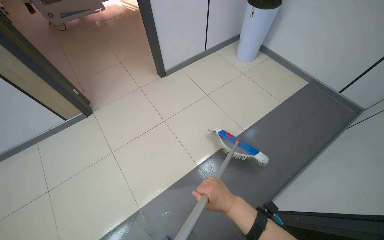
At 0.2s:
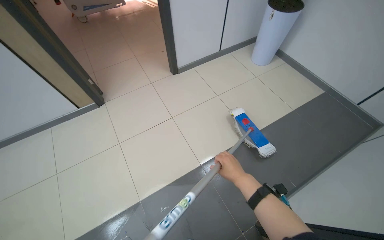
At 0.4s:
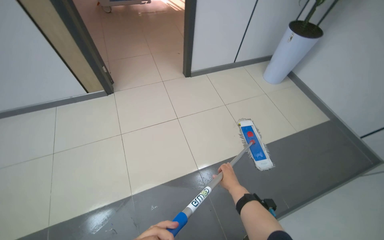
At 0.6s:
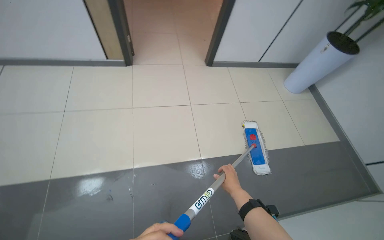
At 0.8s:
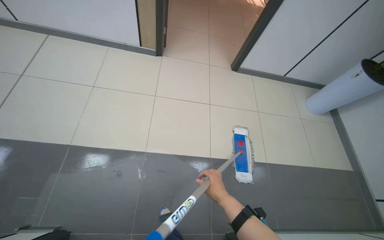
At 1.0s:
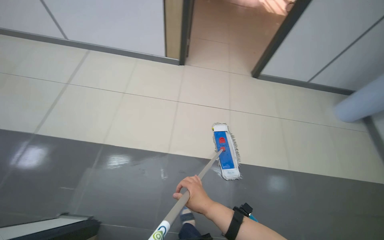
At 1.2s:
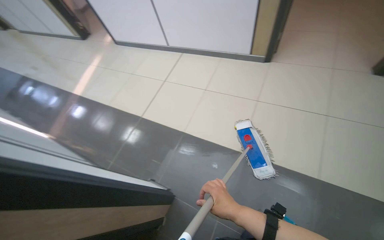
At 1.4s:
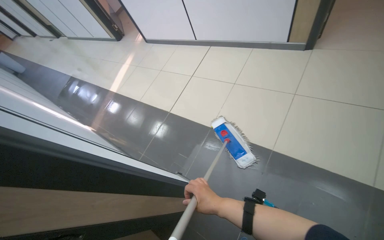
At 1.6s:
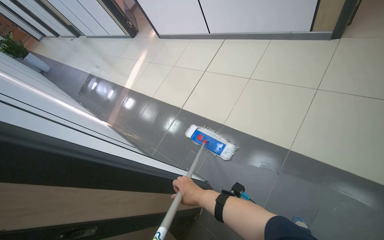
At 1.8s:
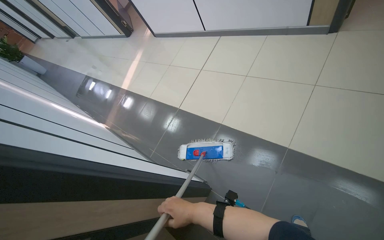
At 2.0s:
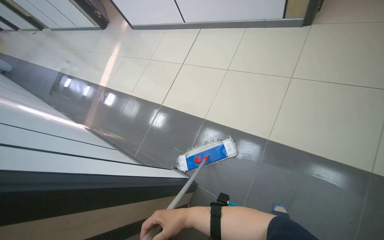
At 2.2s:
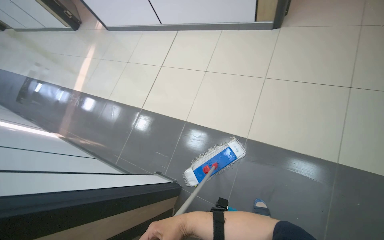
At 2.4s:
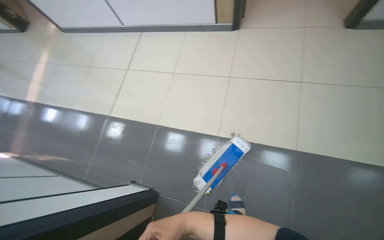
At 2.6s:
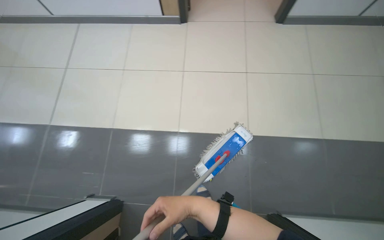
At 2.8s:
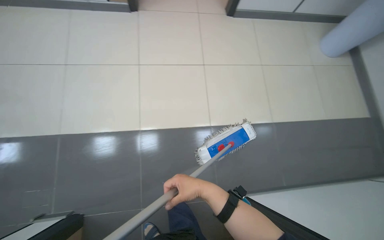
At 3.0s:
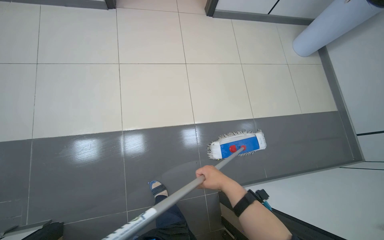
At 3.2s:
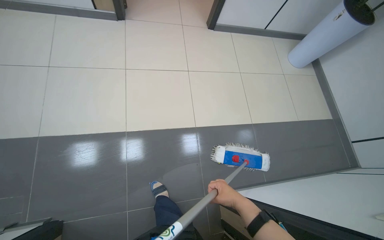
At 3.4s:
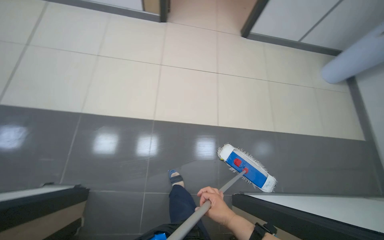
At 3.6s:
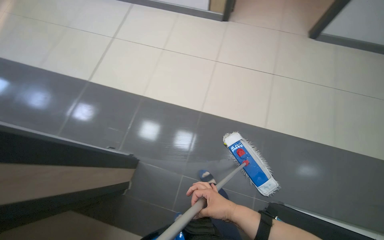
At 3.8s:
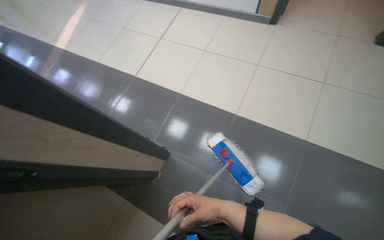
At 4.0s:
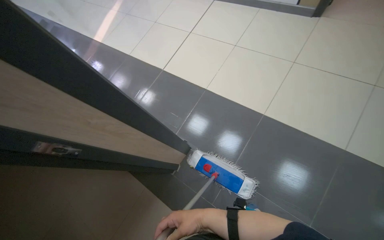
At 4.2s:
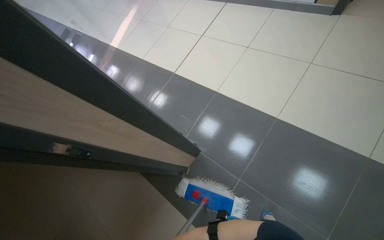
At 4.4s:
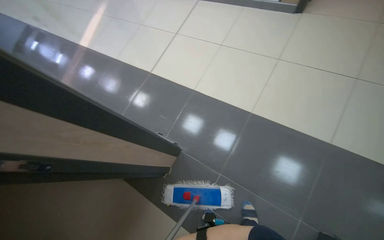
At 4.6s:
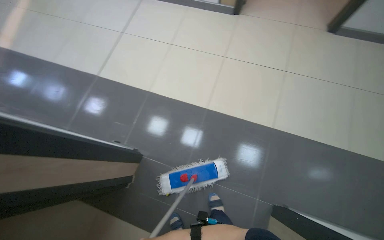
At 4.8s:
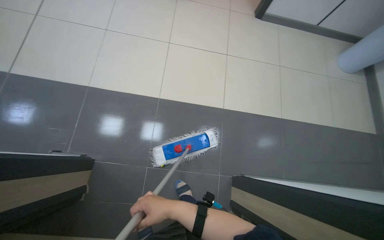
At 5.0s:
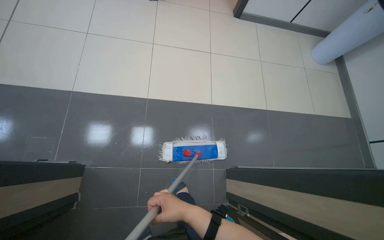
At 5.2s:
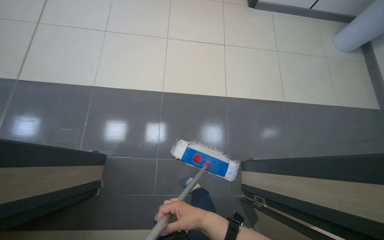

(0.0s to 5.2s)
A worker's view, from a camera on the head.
Job: mopping floor.
The whole recording: Mopping hospital hallway floor. The worker mops the floor of the hospital hallway.
0.0s - 1.8s: The head rotates approximately 50 degrees to the left.
1.8s - 3.4s: The head rotates about 45 degrees to the right.

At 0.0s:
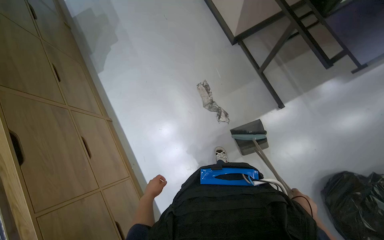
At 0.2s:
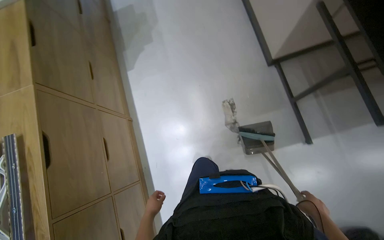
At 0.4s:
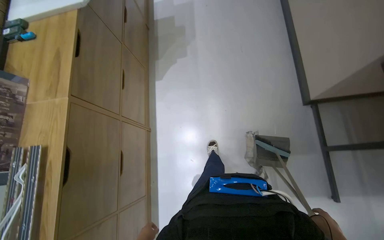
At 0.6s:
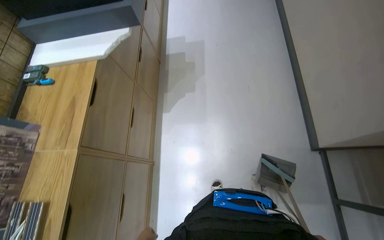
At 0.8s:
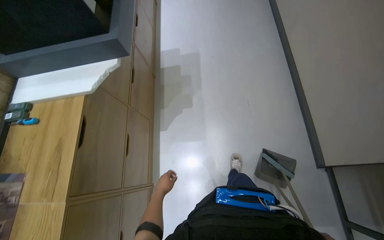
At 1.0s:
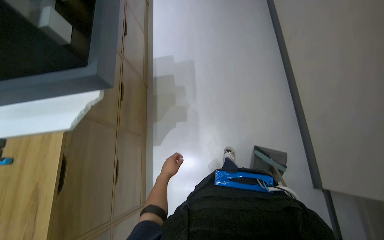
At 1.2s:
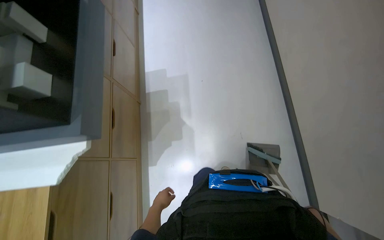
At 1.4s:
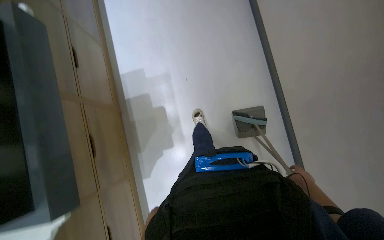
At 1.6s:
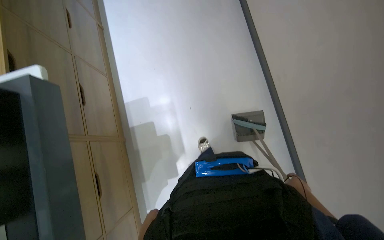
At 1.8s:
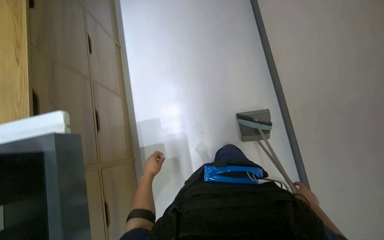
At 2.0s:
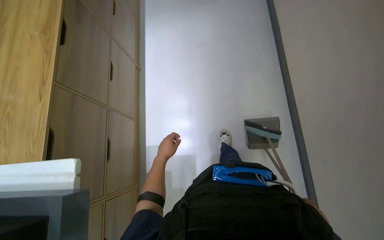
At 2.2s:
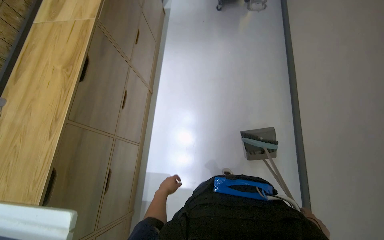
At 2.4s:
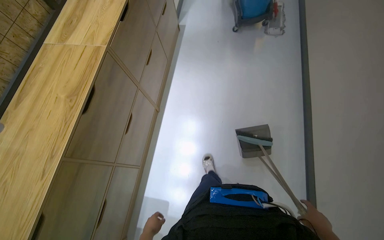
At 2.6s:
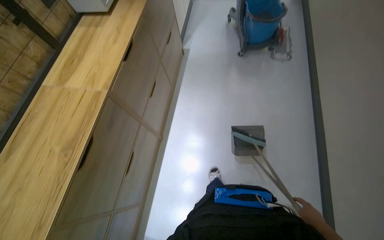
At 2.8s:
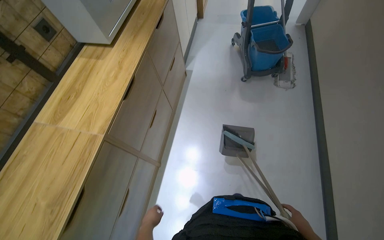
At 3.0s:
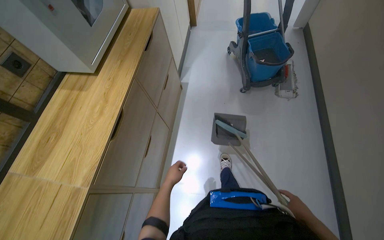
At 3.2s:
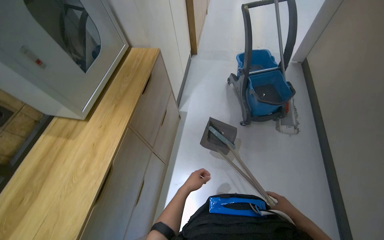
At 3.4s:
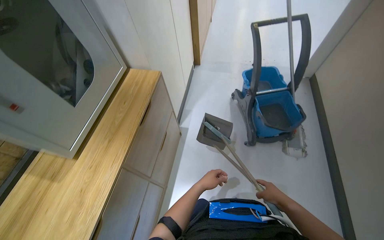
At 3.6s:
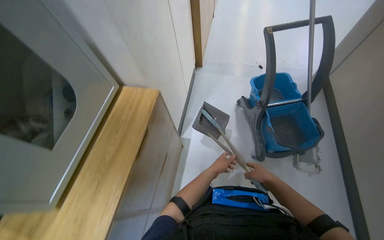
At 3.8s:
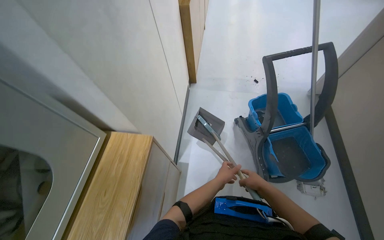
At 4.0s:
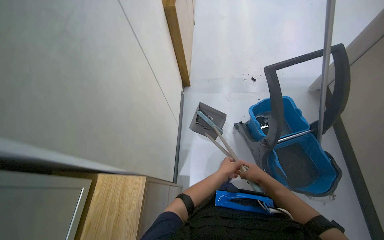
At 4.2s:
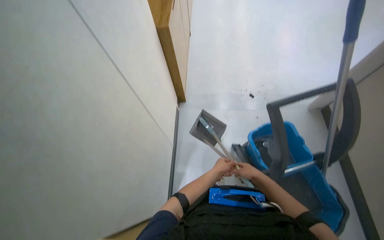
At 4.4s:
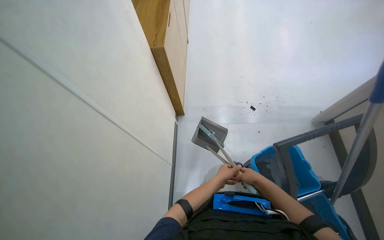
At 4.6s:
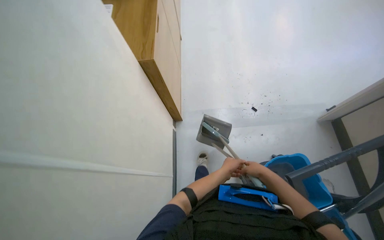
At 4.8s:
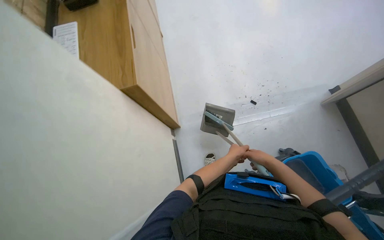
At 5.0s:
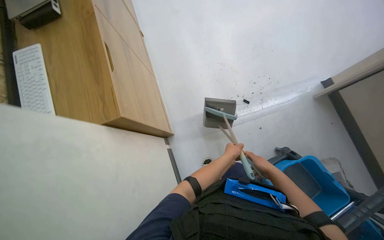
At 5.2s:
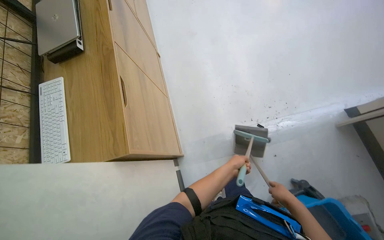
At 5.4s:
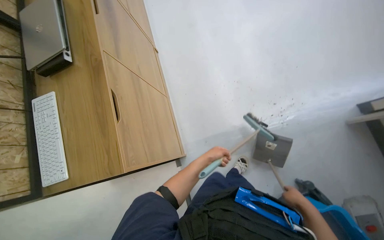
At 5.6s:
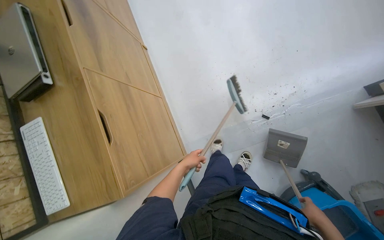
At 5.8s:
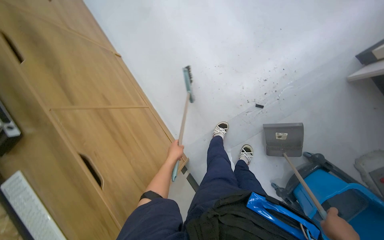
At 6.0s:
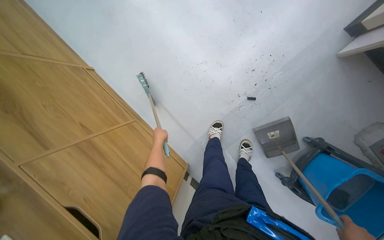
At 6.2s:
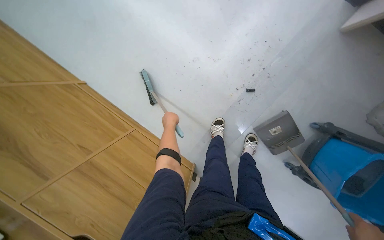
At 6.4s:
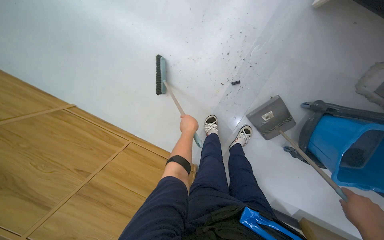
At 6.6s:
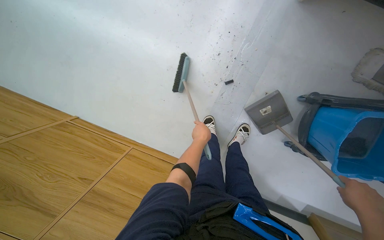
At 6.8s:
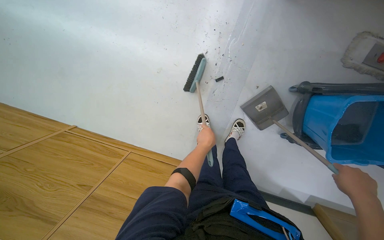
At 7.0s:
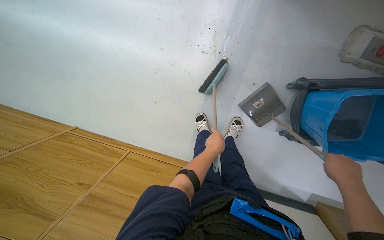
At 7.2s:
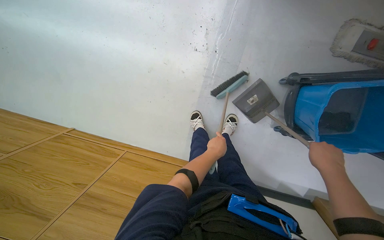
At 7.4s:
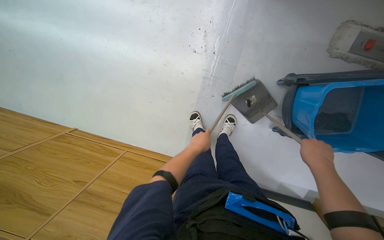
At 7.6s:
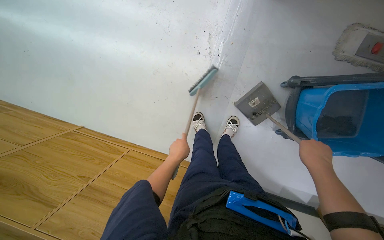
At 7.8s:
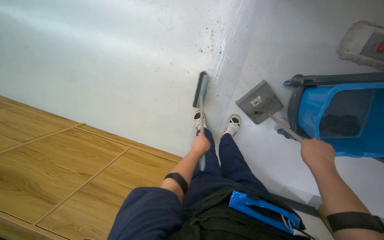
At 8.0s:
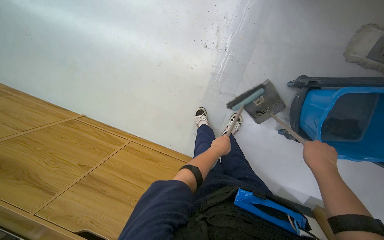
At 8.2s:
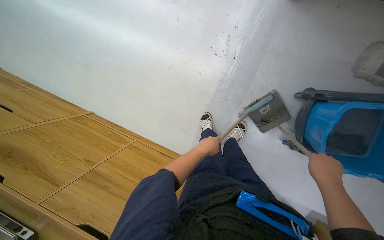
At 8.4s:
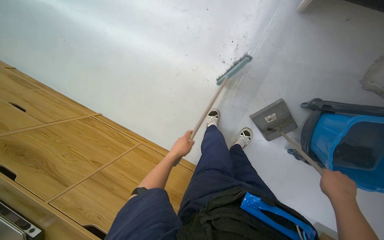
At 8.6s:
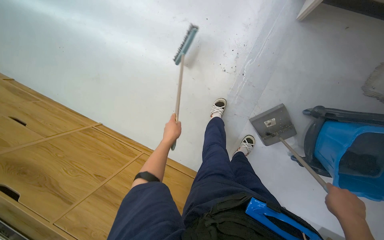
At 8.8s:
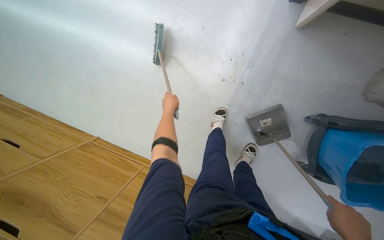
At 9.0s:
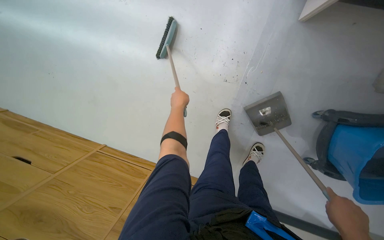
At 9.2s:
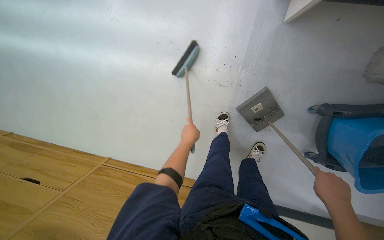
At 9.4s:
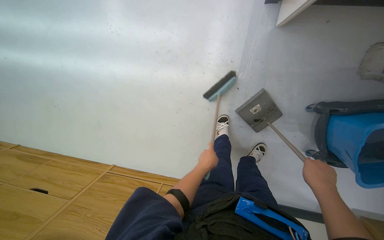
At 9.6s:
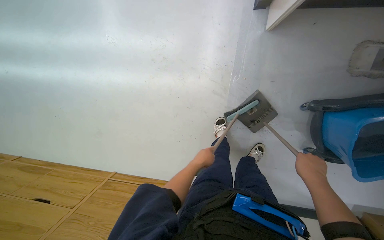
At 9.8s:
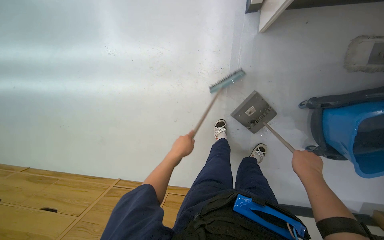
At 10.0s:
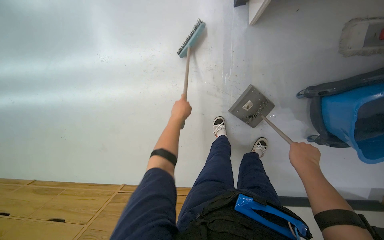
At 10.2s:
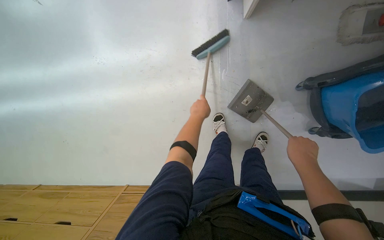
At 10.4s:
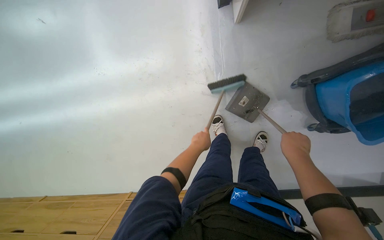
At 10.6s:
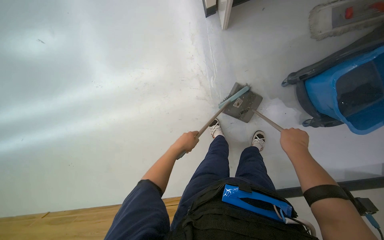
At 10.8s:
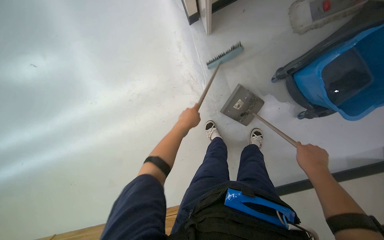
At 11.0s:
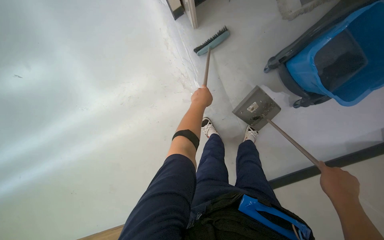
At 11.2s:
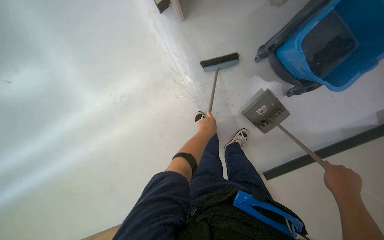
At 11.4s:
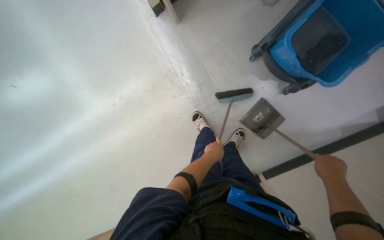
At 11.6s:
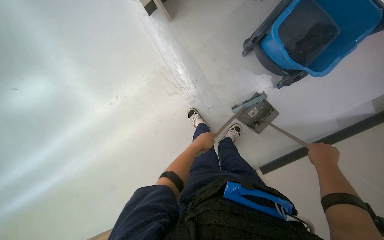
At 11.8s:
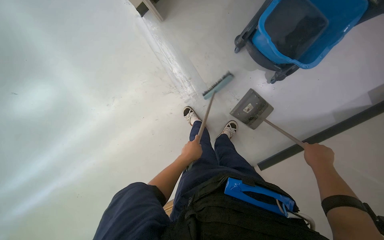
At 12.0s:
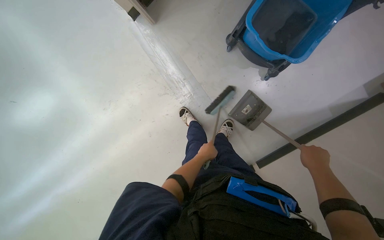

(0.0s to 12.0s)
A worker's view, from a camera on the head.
Job: sweeping floor.
The whole recording: Sweeping and collecting debris. The worker sweeps the floor and collects debris with a broom and dustpan.
0.0s - 1.6s: The wearer moves about 1.5 m.
1.6s - 3.0s: The head travels approximately 1 m. The view tilts some 15 degrees upward.
3.0s - 4.4s: The wearer moves approximately 1.5 m.
4.4s - 6.0s: The camera is carried some 1 m. The wearer looks about 25 degrees further downward. The scene rotates counterclockwise by about 50 degrees.
6.0s - 7.6s: The scene rotates counterclockwise by approximately 30 degrees.
7.6s - 9.0s: The left hand travels up the picture by roughly 50 cm.
9.0s - 10.4s: The left hand swings up and down the picture, roughly 25 cm each way, with 2 reversals.
10.4s - 12.0s: Everything in view rotates roughly 25 degrees counterclockwise. The right hand travels to the right by about 40 cm. Meanwhile the left hand reaches roughly 20 cm up the picture, then returns.

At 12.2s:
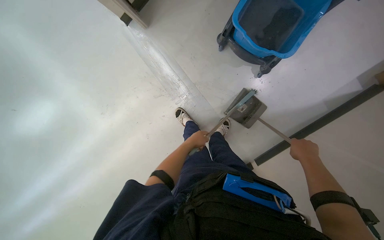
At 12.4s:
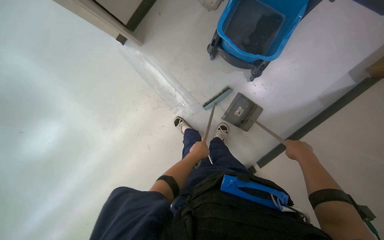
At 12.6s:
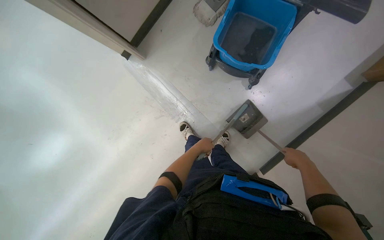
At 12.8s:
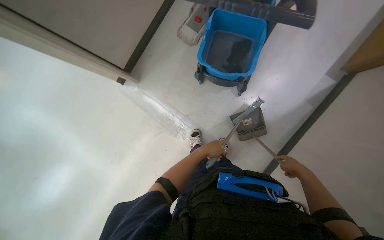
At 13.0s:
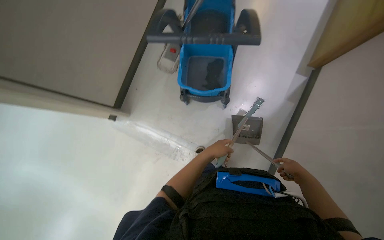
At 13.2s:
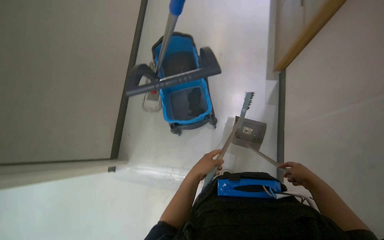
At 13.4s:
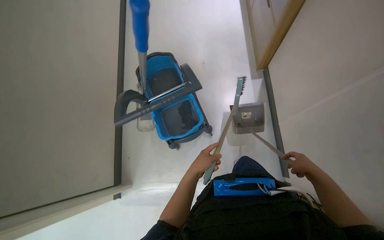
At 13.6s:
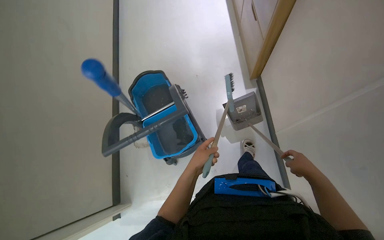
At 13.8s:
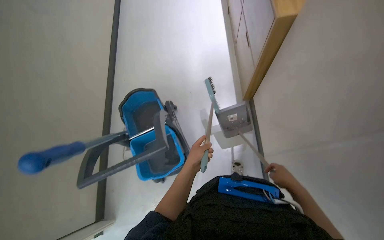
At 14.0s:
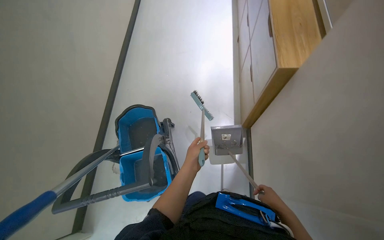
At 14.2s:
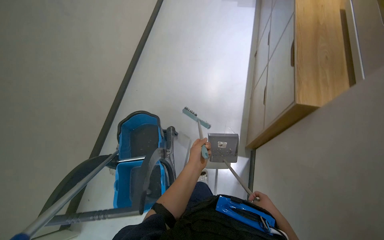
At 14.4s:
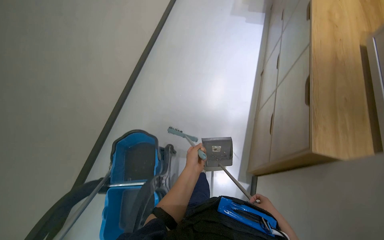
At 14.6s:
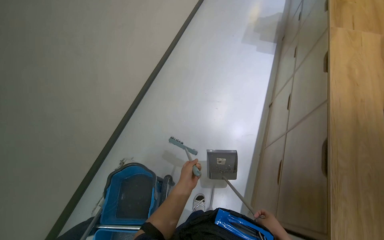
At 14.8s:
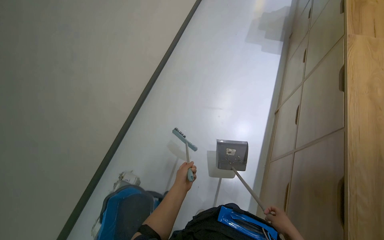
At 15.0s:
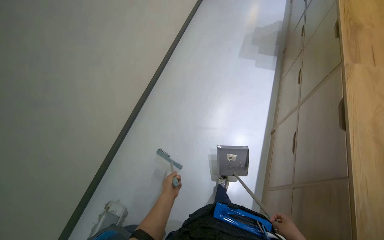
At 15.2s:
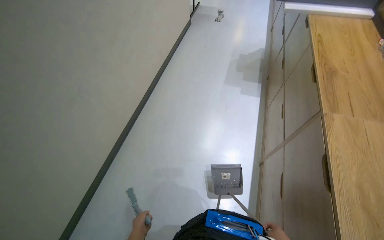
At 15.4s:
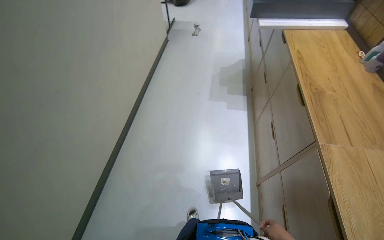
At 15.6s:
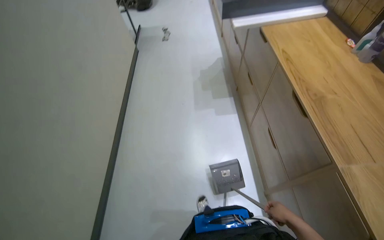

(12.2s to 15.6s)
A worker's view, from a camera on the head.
Job: sweeping floor.
The whole recording: Sweeping and collecting debris. The worker sweeps the floor and collects debris with a broom and dustpan.
12.2s - 13.8s: The view tilts about 40 degrees upward. The scene turns some 65 degrees counterclockwise in the picture.
13.8s - 15.6s: The wearer moves some 1 m. The head turns to the right by approximately 20 degrees. The camera pitches upward, by about 30 degrees.
